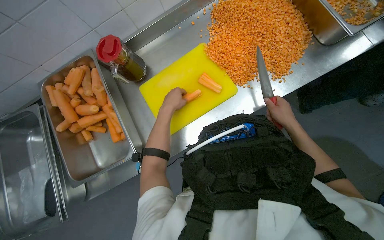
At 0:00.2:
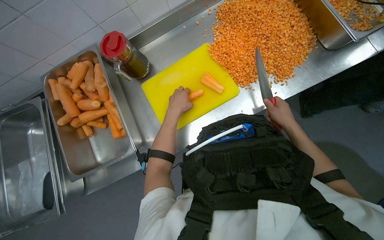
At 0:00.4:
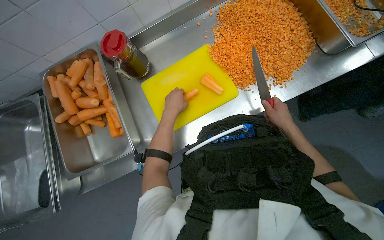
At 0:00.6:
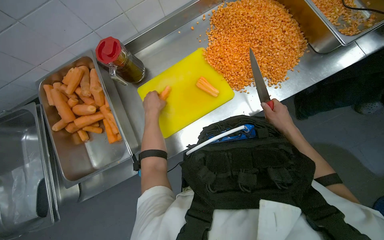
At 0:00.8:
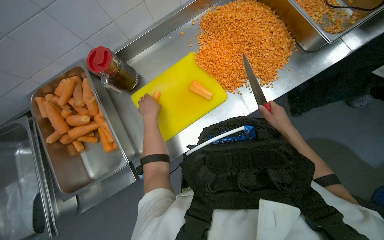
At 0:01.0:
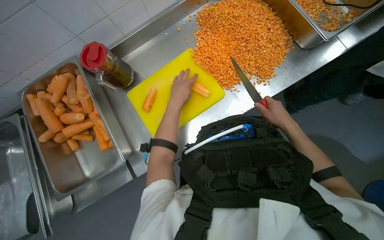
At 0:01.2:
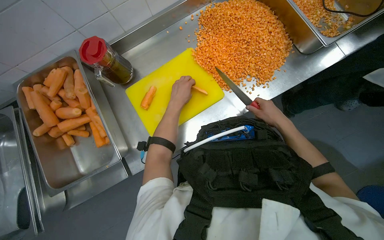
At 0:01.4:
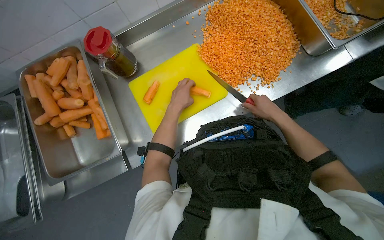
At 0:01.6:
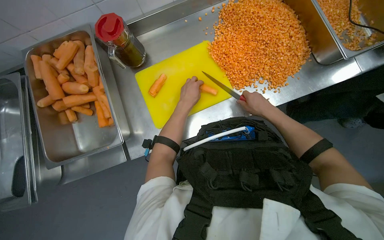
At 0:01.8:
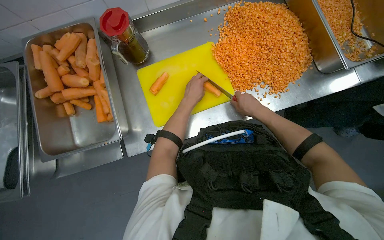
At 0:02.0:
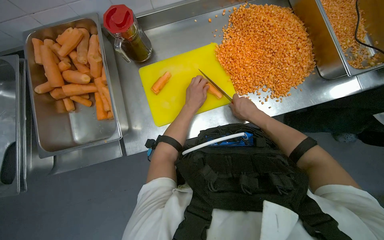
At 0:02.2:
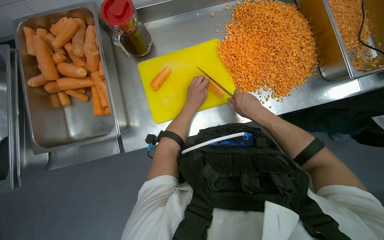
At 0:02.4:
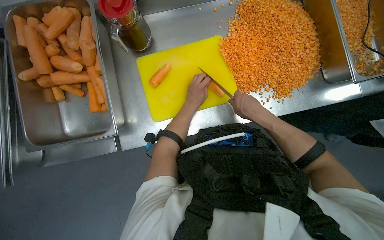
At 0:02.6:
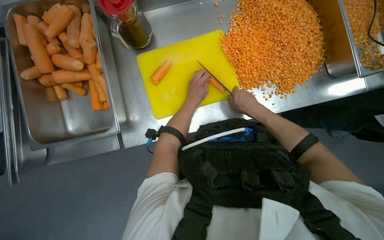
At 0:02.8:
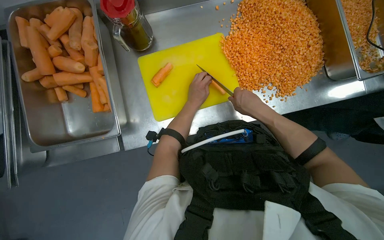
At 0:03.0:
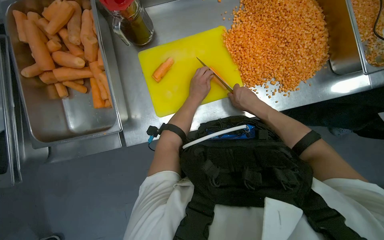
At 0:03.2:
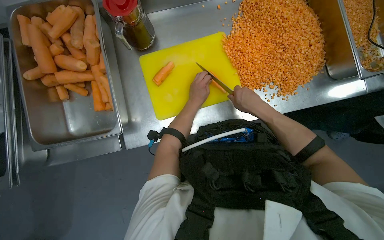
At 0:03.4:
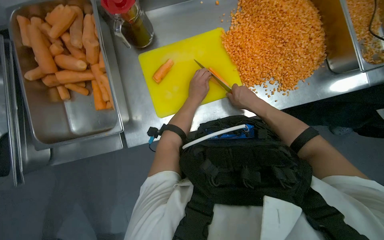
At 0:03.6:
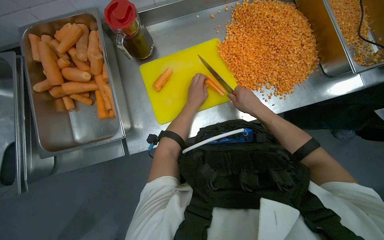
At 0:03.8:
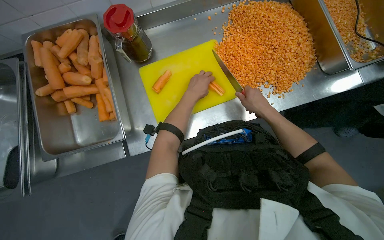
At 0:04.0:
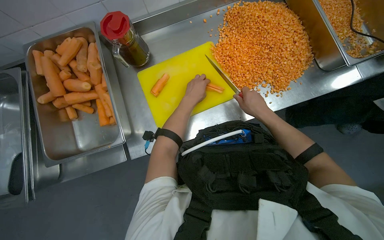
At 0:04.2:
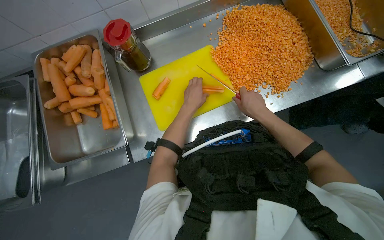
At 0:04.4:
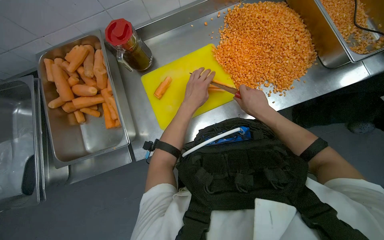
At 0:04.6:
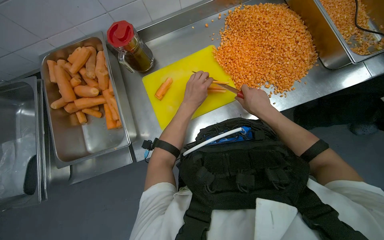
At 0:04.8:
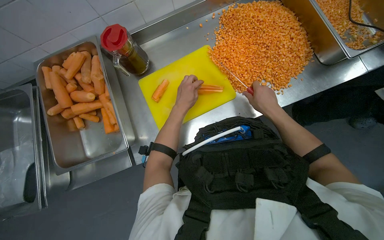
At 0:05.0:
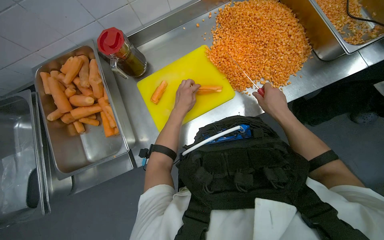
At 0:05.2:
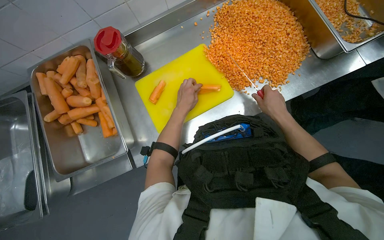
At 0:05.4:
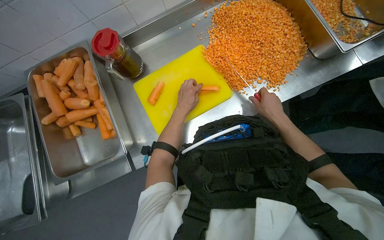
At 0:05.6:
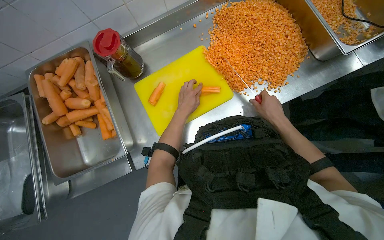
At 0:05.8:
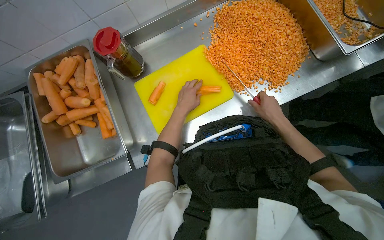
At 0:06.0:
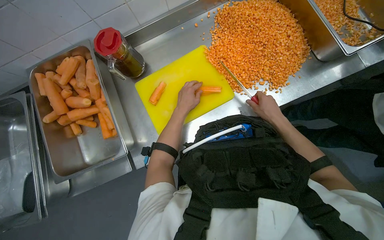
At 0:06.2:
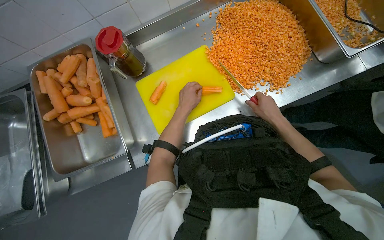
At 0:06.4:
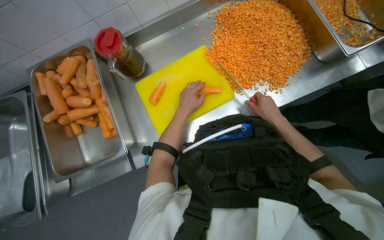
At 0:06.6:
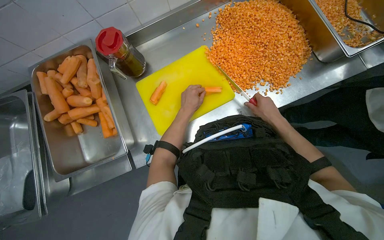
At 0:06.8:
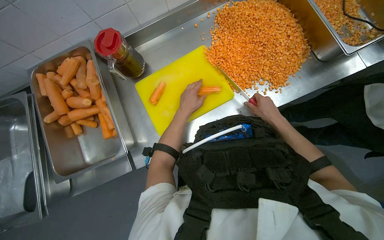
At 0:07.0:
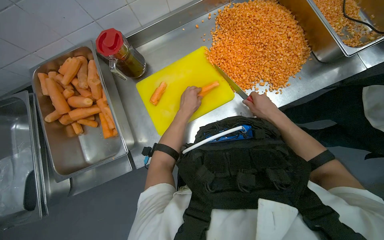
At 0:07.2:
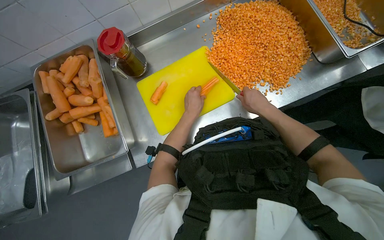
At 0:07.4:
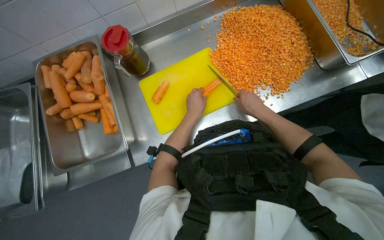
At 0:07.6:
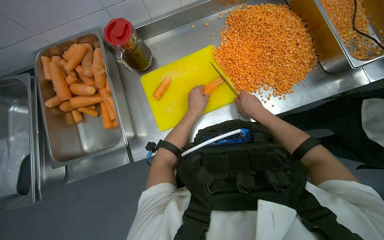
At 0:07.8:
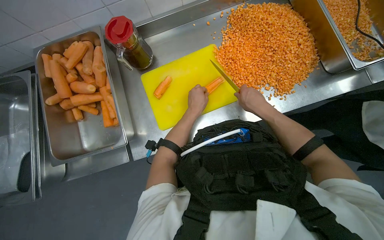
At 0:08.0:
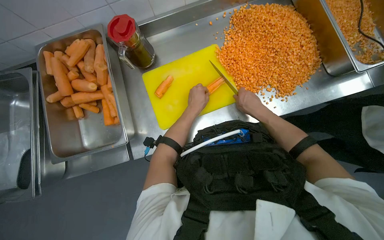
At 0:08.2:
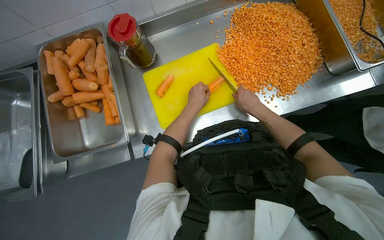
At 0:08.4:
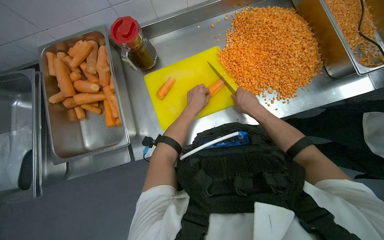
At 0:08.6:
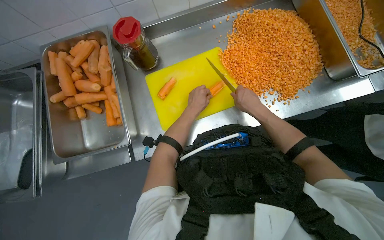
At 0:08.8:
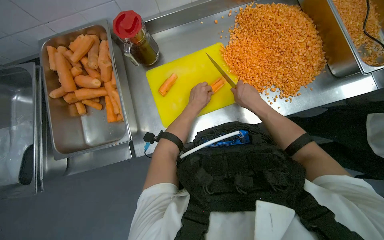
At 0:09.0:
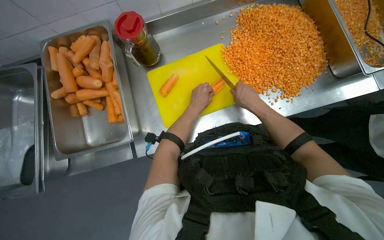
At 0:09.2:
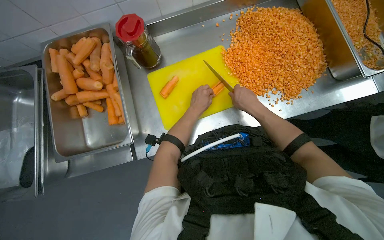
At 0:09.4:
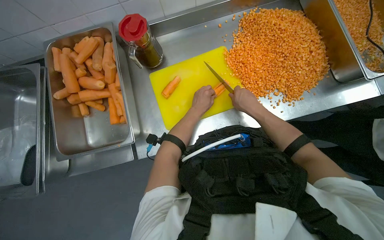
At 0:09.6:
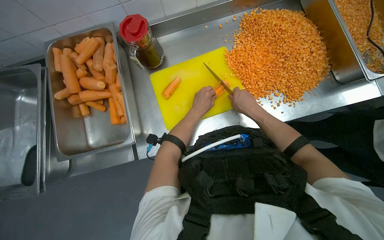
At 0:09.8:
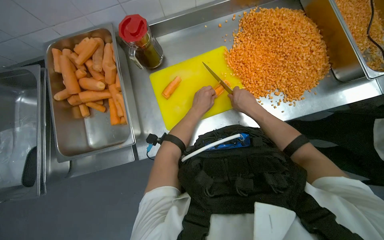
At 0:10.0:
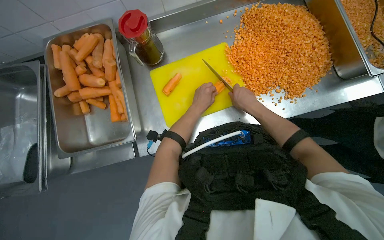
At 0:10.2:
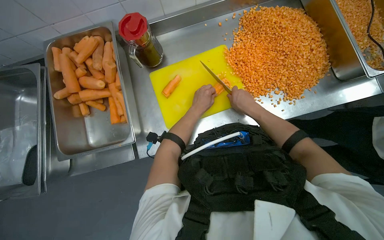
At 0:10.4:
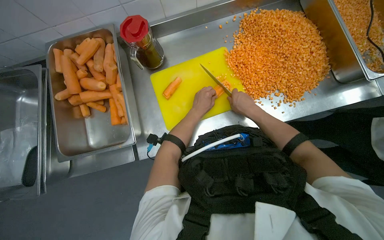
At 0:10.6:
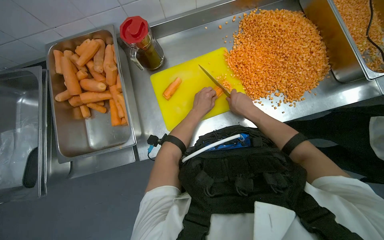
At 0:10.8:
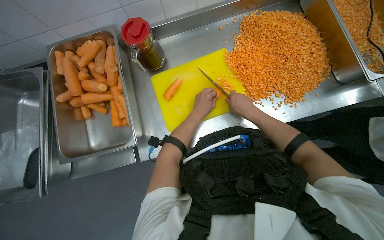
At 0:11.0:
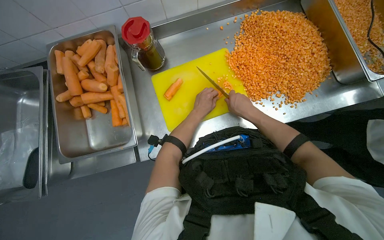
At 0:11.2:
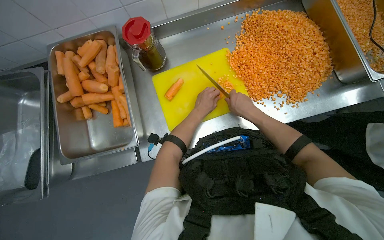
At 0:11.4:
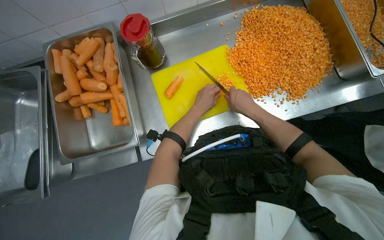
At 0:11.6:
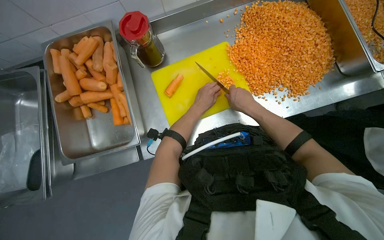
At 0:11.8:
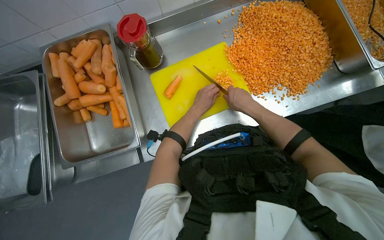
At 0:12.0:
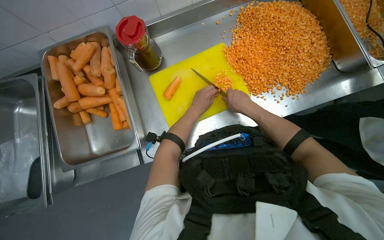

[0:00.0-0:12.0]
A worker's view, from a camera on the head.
Job: preparing food.
The whole recording: Dicing carrots on cutting board. The worker dices carrots on a yellow cutting board and scrapes them into a metal tray.
0:00.0 to 0:01.6: The hands make small movements and keep their place.
0:01.6 to 0:03.0: The right hand is displaced to the left by about 10 cm.
0:03.0 to 0:04.4: The hands make small movements and keep their place.
0:04.4 to 0:06.0: The hands stay close to where they were, moving slightly.
0:06.0 to 0:07.6: The right hand moves to the left, about 10 cm.
0:07.6 to 0:12.0: The hands work in one place, with small movements.

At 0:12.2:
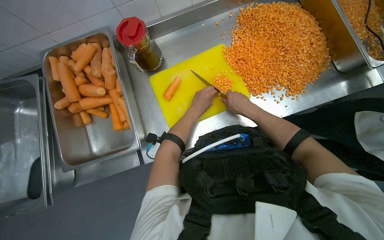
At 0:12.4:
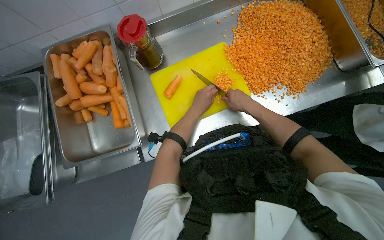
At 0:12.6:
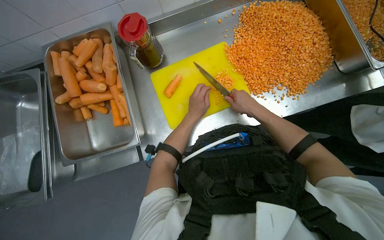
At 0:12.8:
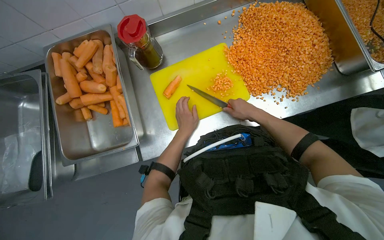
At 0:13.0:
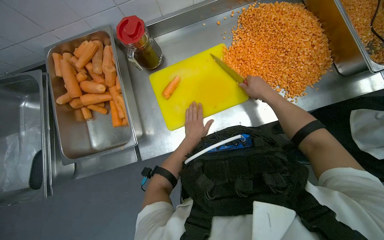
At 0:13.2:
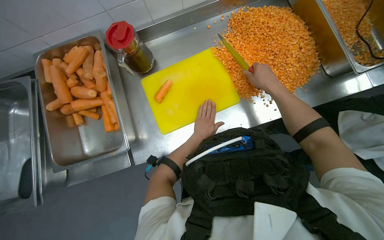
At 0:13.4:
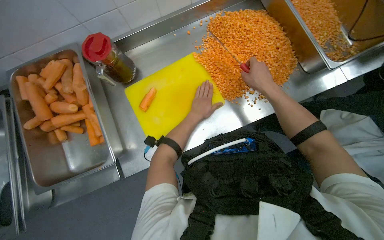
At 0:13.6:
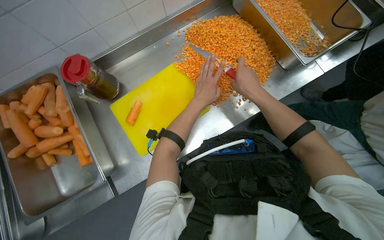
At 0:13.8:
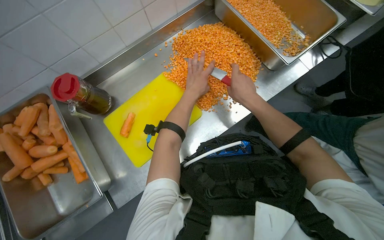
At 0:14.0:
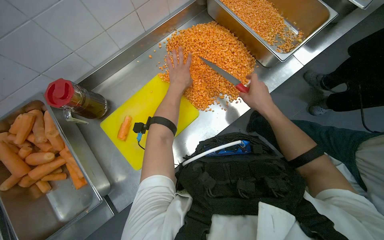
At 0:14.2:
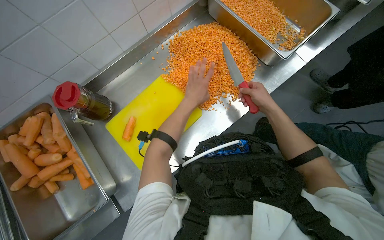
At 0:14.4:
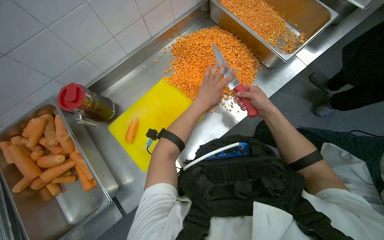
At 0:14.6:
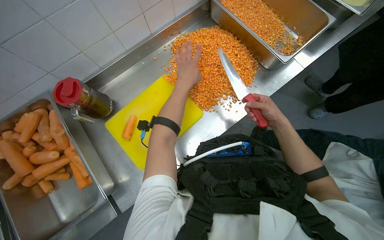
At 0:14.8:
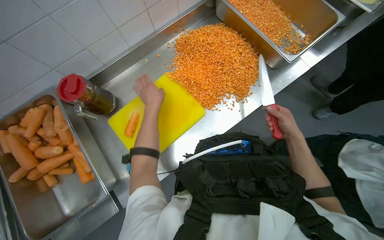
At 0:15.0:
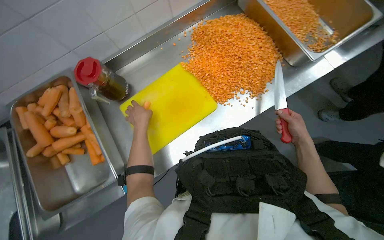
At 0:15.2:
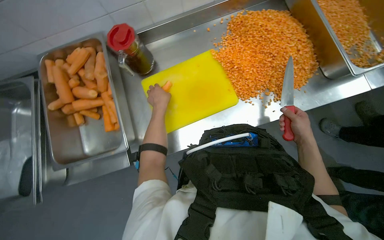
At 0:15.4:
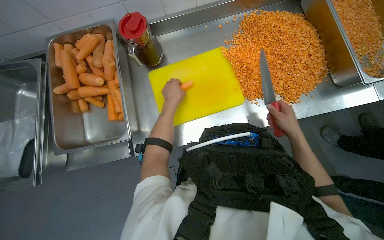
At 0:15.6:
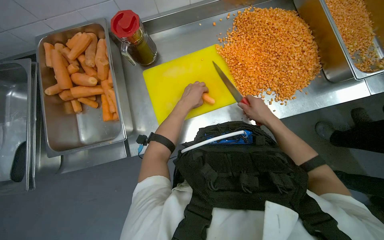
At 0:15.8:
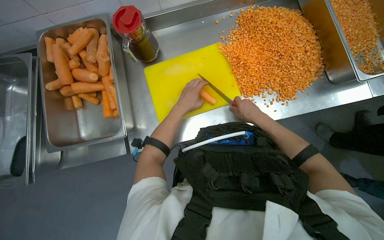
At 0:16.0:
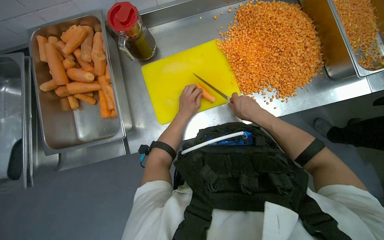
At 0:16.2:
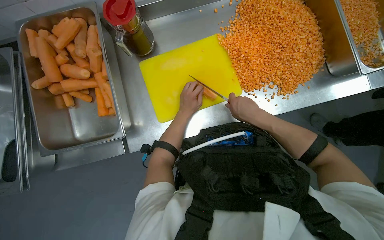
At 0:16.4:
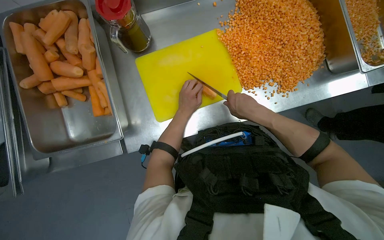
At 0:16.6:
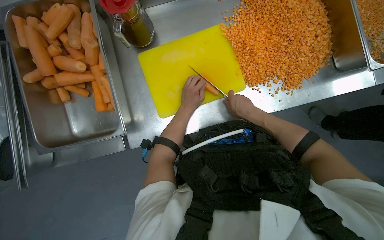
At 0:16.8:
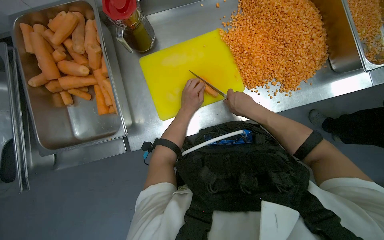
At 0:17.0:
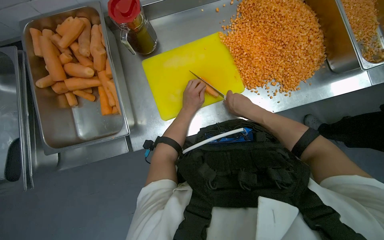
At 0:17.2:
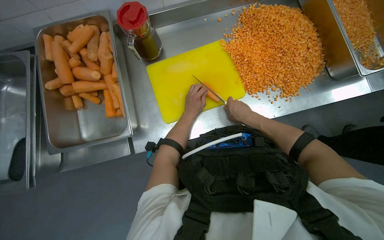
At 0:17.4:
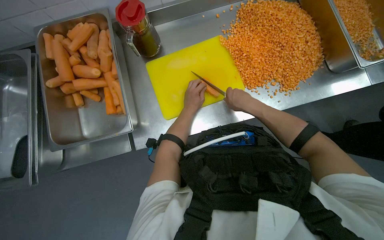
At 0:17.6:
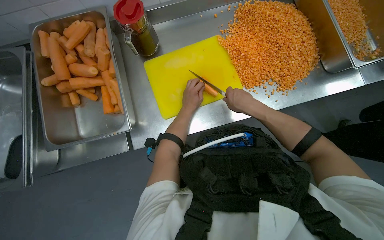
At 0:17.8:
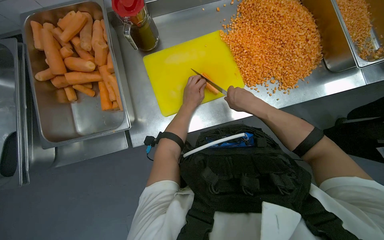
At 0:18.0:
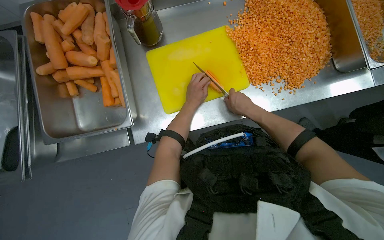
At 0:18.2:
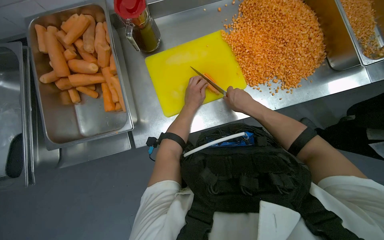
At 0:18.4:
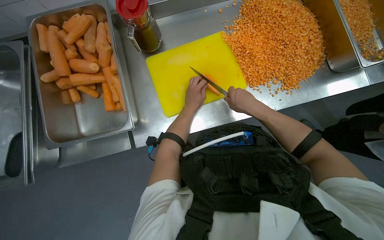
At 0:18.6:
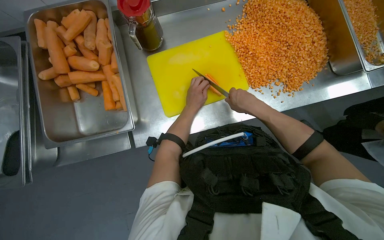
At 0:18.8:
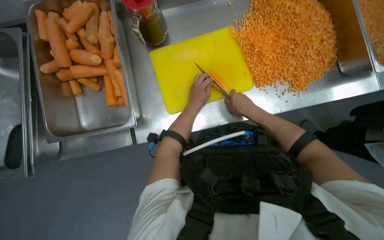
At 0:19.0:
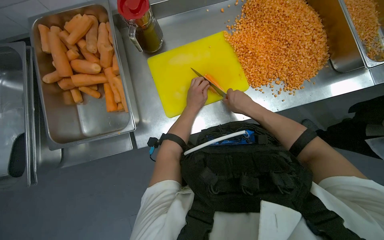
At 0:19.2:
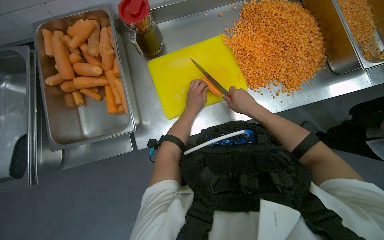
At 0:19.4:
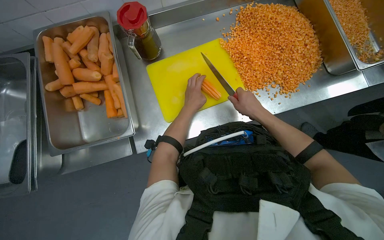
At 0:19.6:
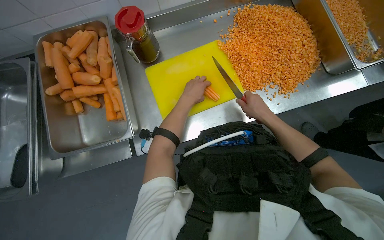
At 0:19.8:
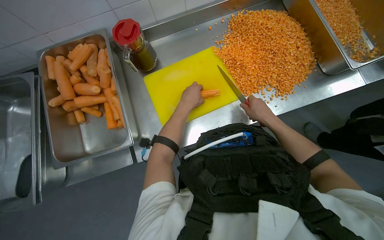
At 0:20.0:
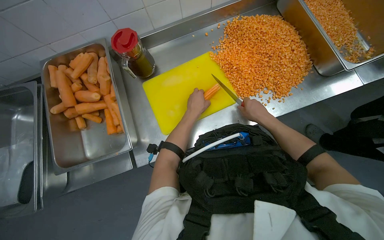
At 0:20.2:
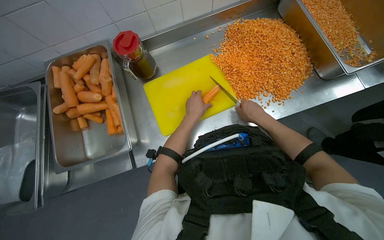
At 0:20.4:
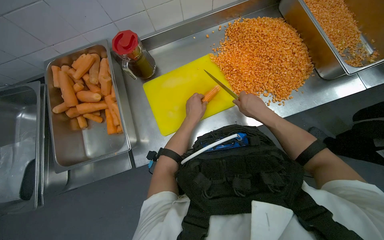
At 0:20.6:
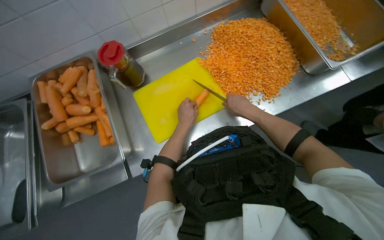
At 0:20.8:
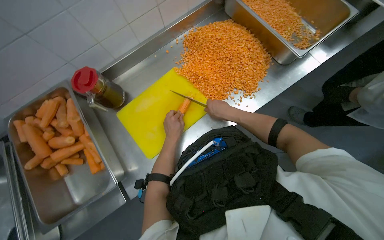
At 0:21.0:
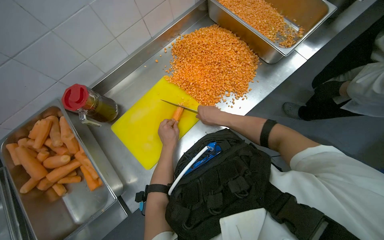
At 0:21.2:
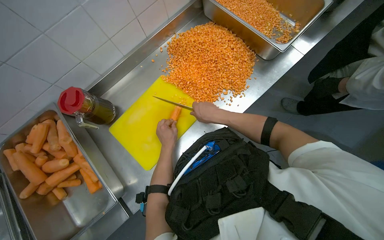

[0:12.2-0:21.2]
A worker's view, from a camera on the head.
Job: preparing food.
The whole recording: Dicing carrots on cutting board. The worker dices carrots on a yellow cutting board and scrapes them into a metal tray.
0:12.2 to 0:13.8: The left hand heads up the picture, covering some 10 cm.
0:13.8 to 0:15.2: The left hand goes some 25 cm to the left, while the right hand shifts some 15 cm down the picture and to the right.
0:15.2 to 0:16.6: The left hand is displaced to the right by some 10 cm. Meanwhile the right hand moves to the left, approximately 20 cm.
0:16.6 to 0:18.2: The hands are busy where they are.
0:18.2 to 0:19.8: The right hand heads to the right, covering about 10 cm. Meanwhile the left hand goes approximately 10 cm nearer to the camera.
